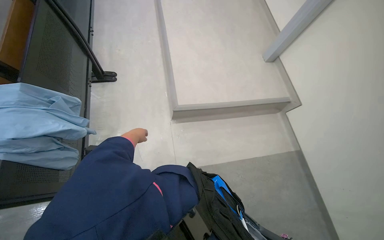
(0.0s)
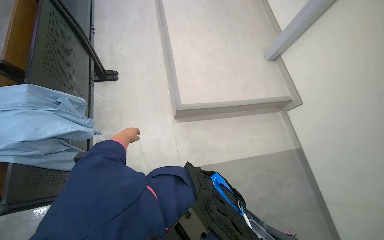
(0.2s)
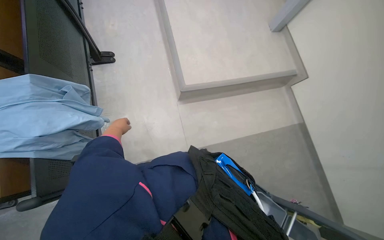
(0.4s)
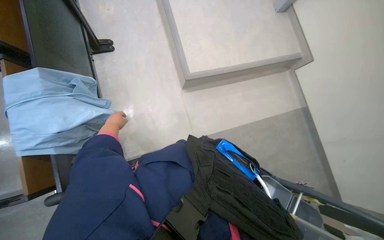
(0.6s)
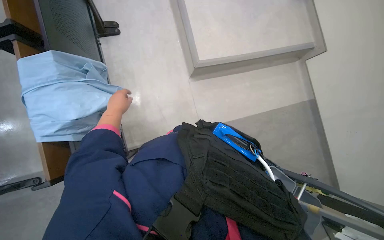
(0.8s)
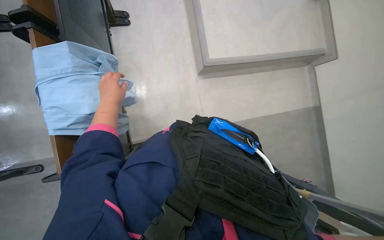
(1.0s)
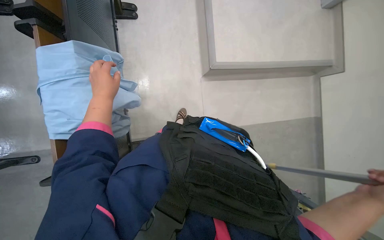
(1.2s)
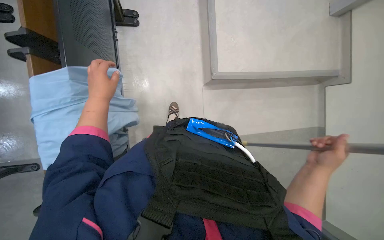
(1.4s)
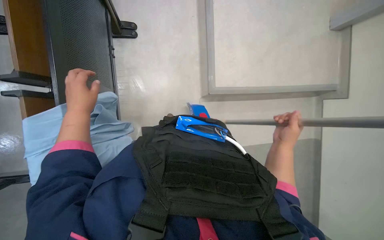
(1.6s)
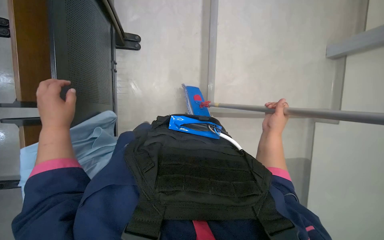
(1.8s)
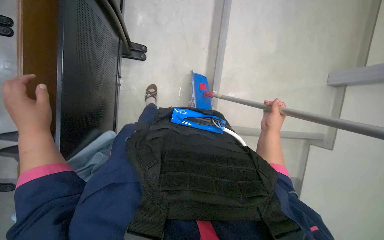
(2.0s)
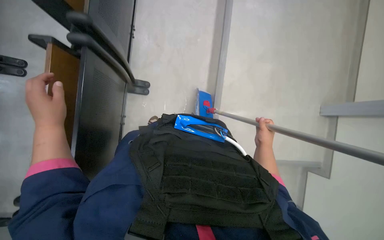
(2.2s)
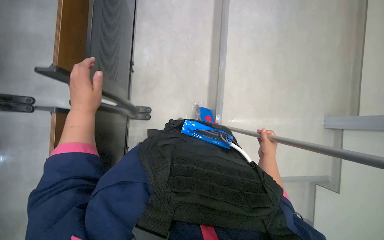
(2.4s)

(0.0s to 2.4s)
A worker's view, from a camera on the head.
Job: mopping floor.
The whole recording: Mopping lecture hall floor. The worker mops the lecture hall floor, periodically wringing and adjusting the mop.
0.0s - 1.2s: The camera travels to the left, roughly 40 cm. The wearer looks roughly 20 degrees further downward.
1.2s - 2.4s: The wearer looks roughly 20 degrees further upward.

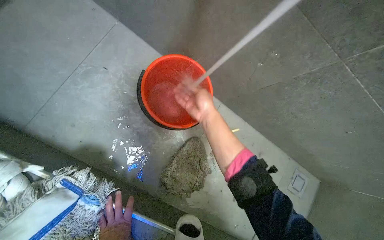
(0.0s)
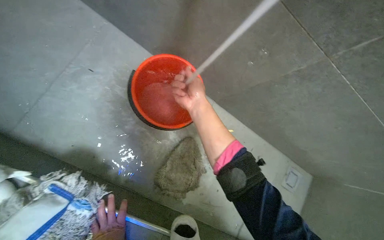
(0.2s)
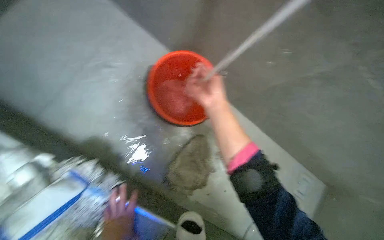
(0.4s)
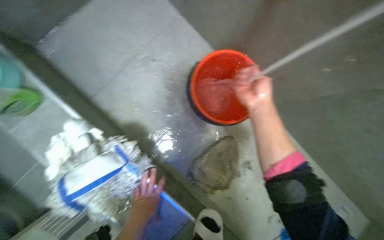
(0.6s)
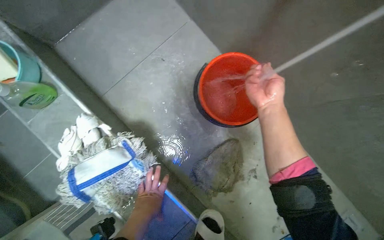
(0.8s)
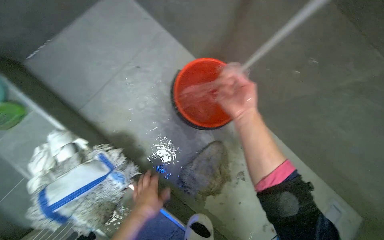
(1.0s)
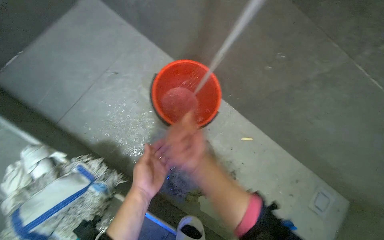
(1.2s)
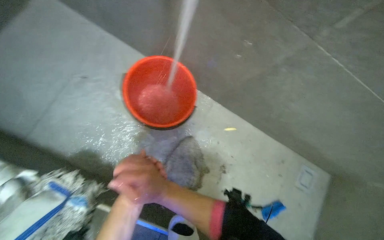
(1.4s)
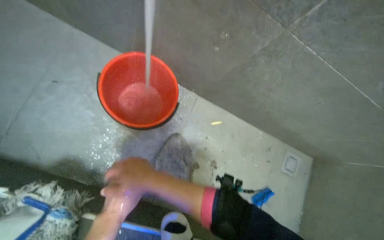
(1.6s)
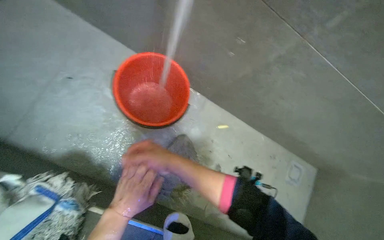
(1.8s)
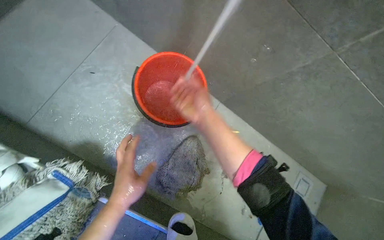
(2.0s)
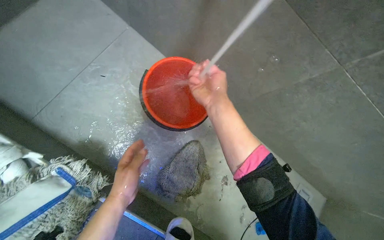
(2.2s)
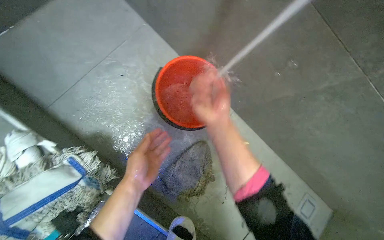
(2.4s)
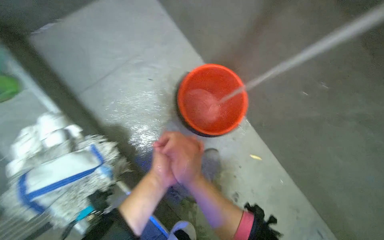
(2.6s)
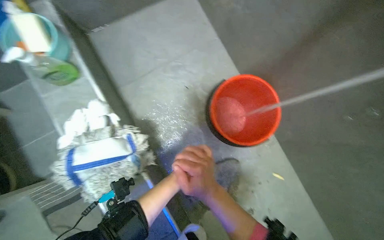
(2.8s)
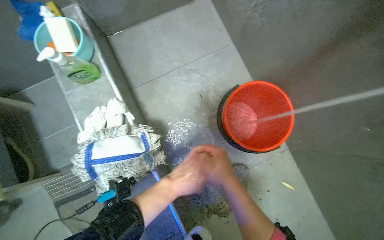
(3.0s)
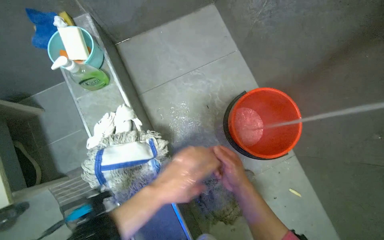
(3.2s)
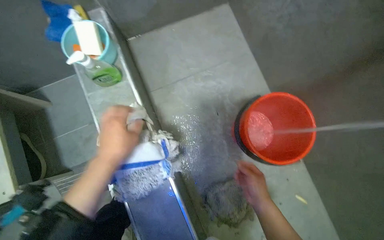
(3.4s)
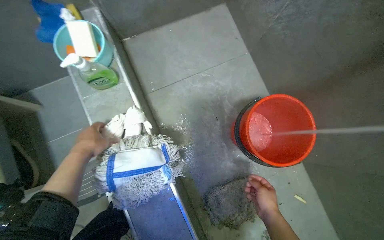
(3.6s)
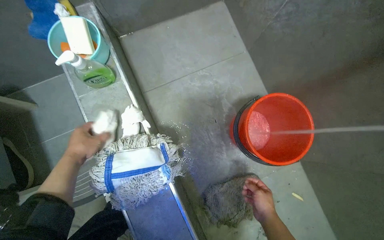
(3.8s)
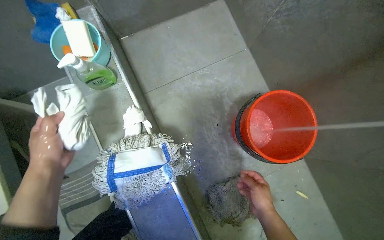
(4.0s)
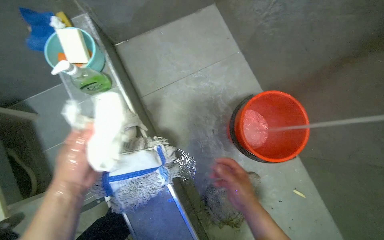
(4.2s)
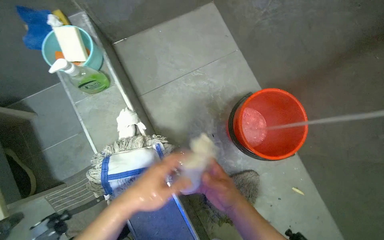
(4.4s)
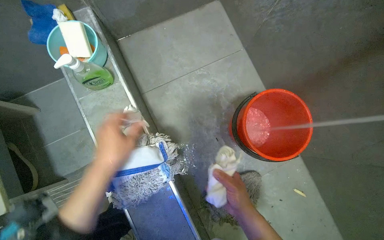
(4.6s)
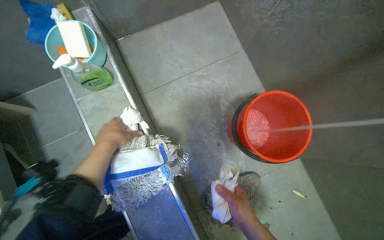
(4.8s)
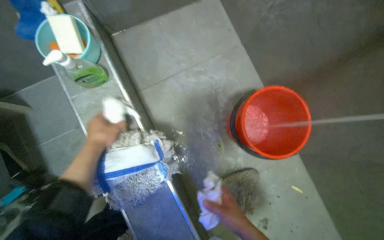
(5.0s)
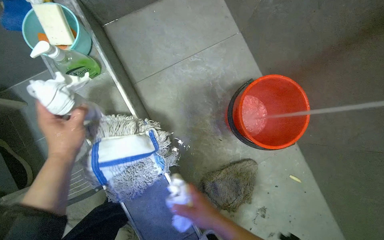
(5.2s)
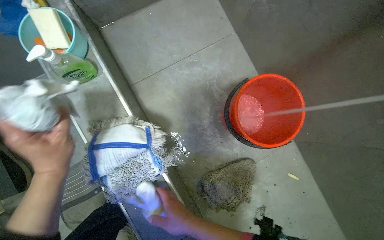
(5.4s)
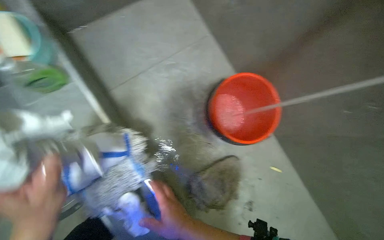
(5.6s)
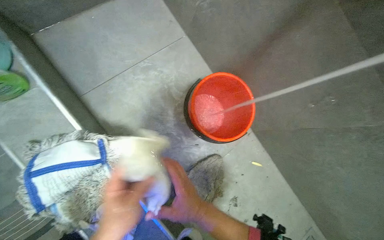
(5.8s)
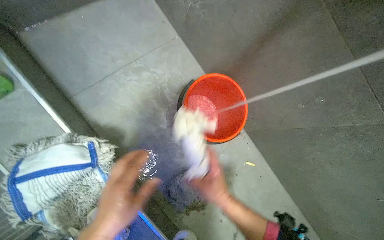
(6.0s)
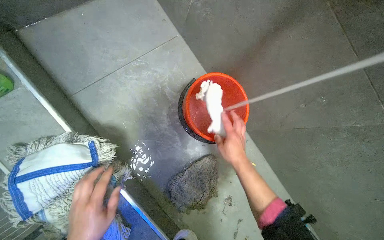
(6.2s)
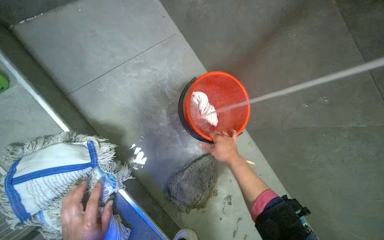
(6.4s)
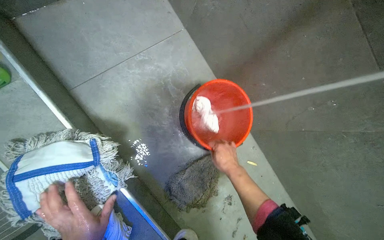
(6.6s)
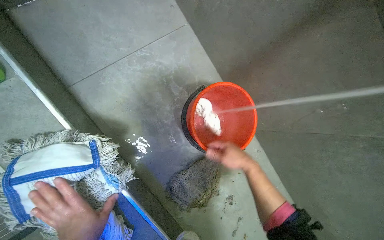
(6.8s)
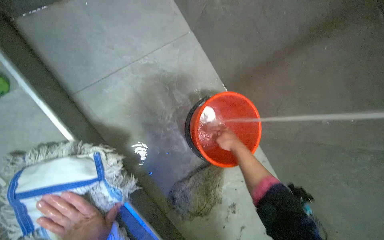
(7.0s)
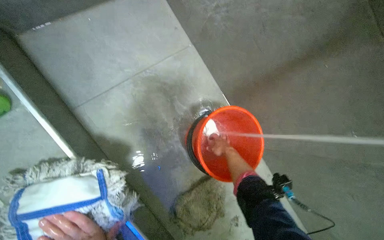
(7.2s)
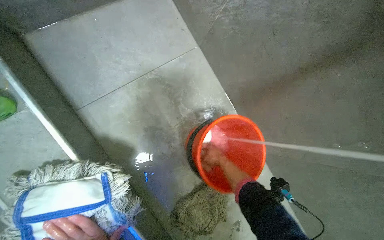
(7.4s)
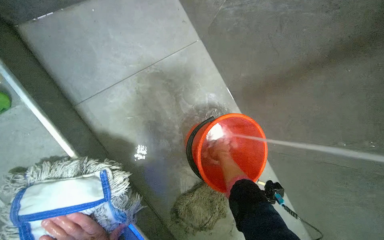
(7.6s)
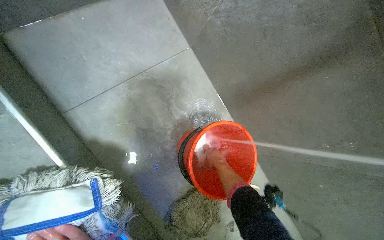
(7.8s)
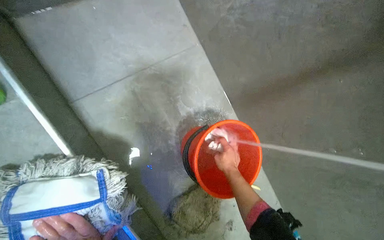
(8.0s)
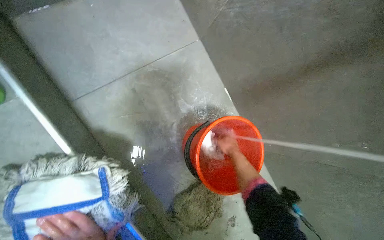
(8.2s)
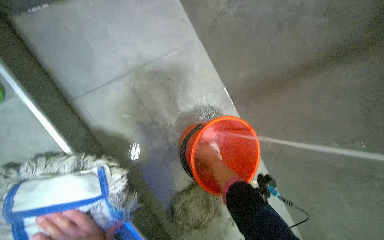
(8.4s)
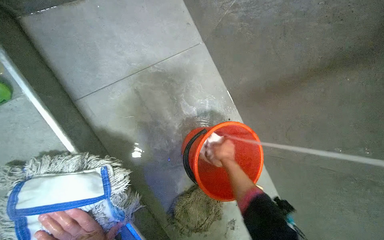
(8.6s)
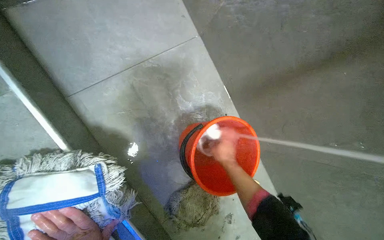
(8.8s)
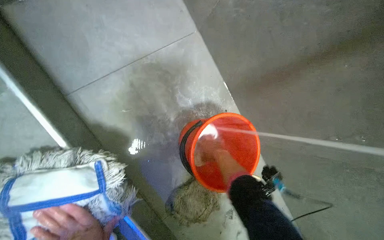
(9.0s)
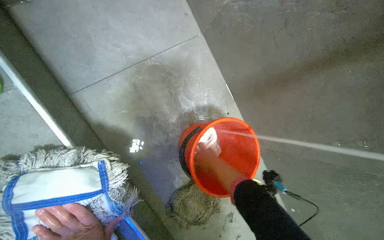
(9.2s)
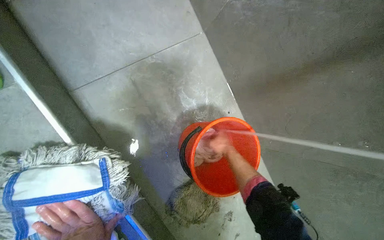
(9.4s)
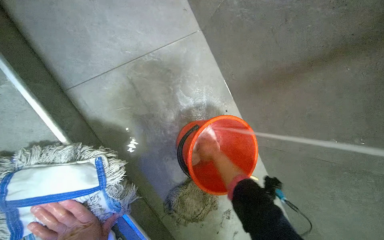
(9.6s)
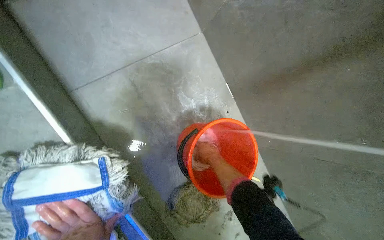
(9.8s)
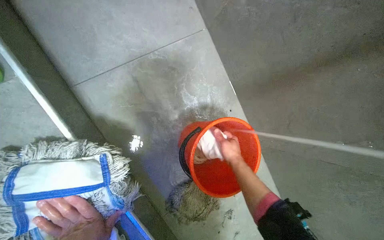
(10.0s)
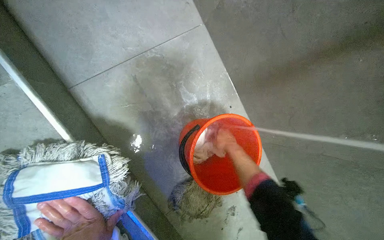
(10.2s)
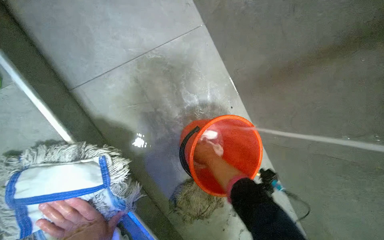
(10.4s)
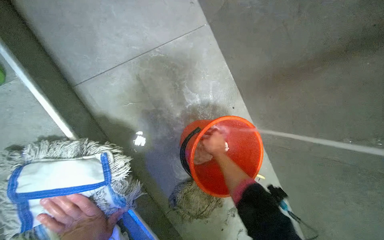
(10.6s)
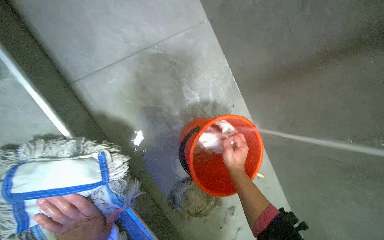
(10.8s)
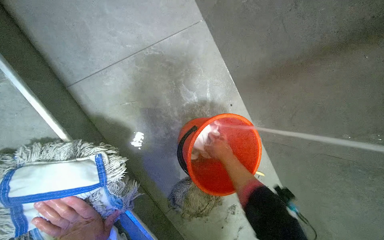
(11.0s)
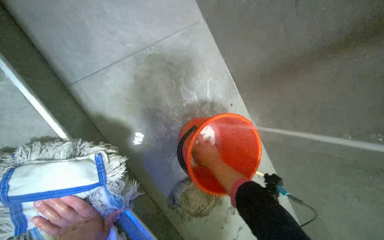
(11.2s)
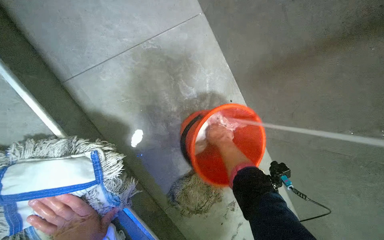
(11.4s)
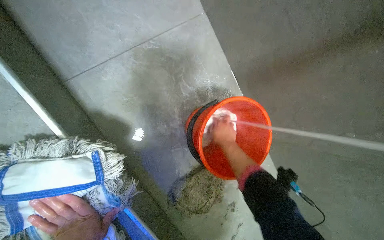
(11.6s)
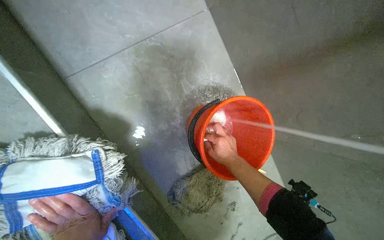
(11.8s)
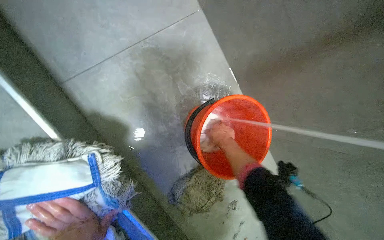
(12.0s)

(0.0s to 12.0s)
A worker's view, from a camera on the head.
Job: preparing cleaning supplies.
The whole recording: Rinsing and wringing cloths. The worker rinses and wrings out cloths in a red bucket under running water.
1.6s - 3.0s: The head rotates approximately 40 degrees to the left.
3.0s - 4.4s: The left hand is displaced to the left by roughly 15 cm. The right hand goes to the right and returns, some 10 cm each way.
4.4s - 6.0s: The left hand travels up the picture and back again, approximately 10 cm each way. The right hand goes to the left and returns, some 10 cm each way.
6.0s - 7.6s: The right hand heads farther from the camera and up the picture, covering some 30 cm.
7.6s - 9.0s: The right hand moves nearer and farther over approximately 15 cm, changing direction 2 times.

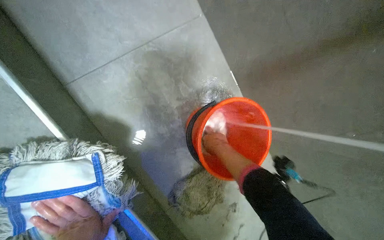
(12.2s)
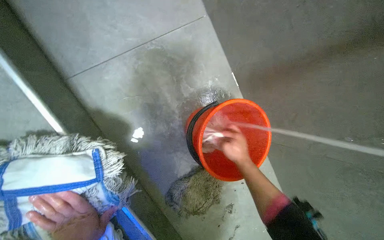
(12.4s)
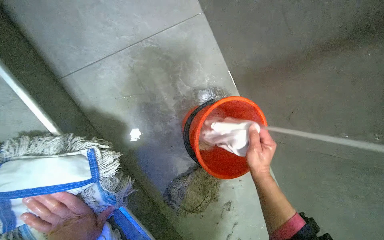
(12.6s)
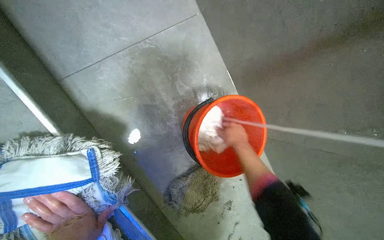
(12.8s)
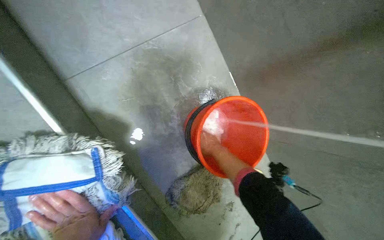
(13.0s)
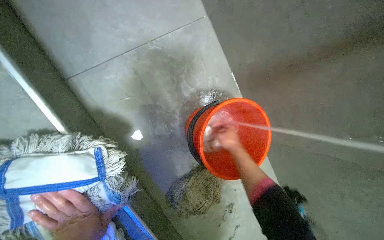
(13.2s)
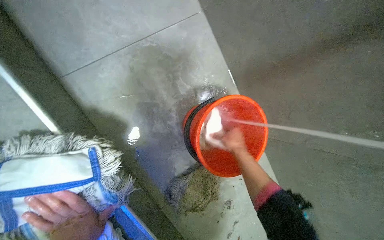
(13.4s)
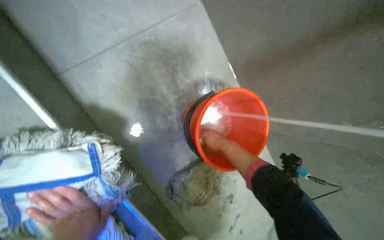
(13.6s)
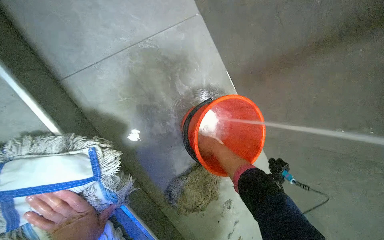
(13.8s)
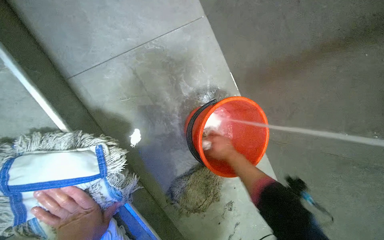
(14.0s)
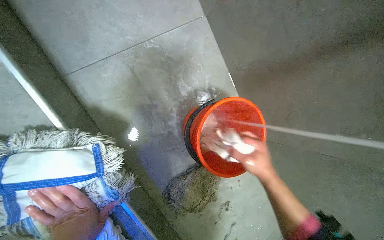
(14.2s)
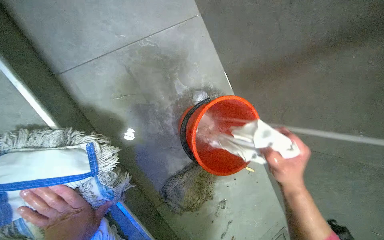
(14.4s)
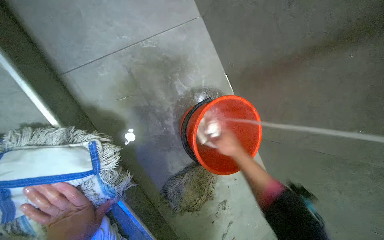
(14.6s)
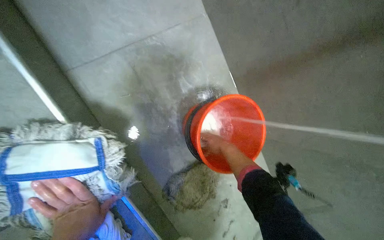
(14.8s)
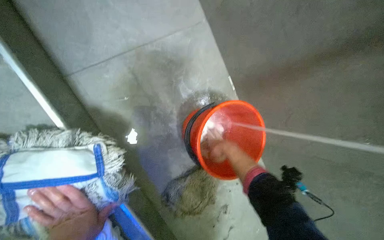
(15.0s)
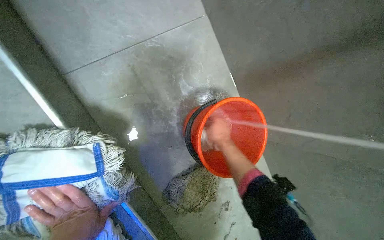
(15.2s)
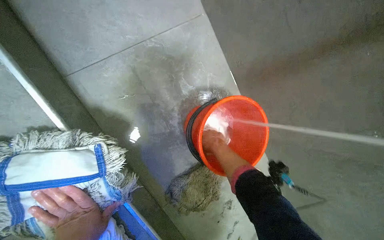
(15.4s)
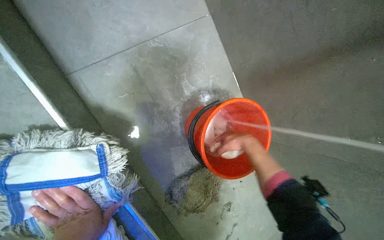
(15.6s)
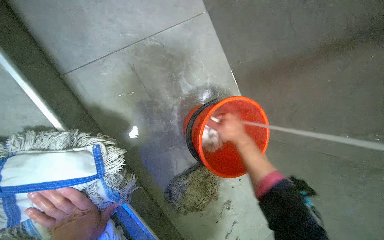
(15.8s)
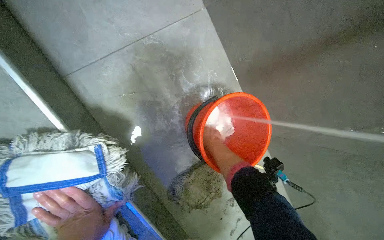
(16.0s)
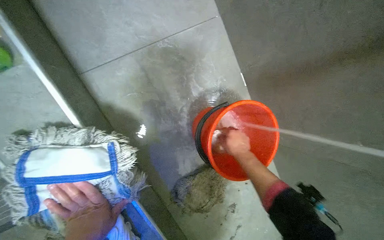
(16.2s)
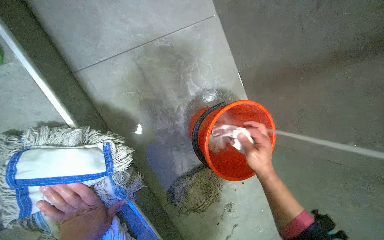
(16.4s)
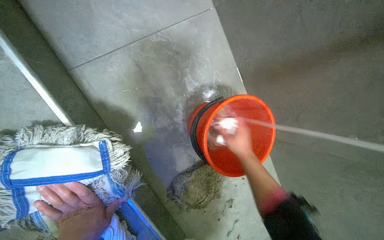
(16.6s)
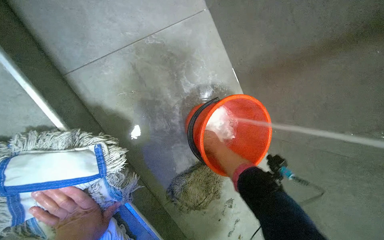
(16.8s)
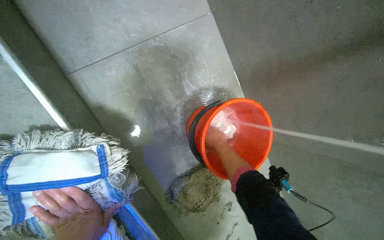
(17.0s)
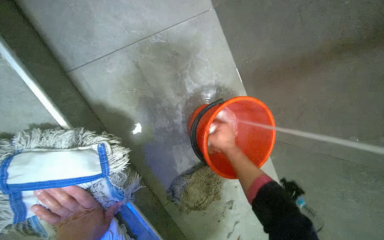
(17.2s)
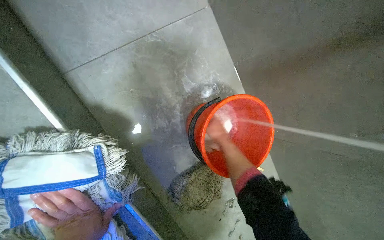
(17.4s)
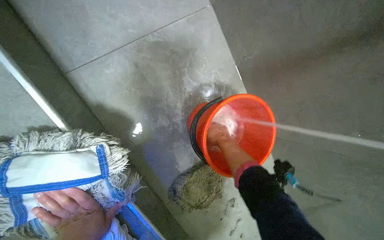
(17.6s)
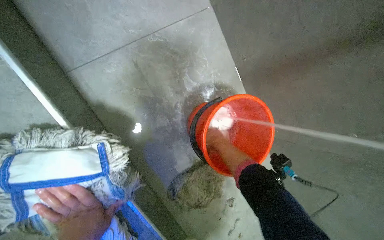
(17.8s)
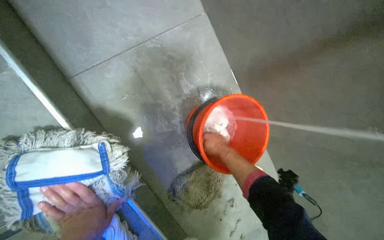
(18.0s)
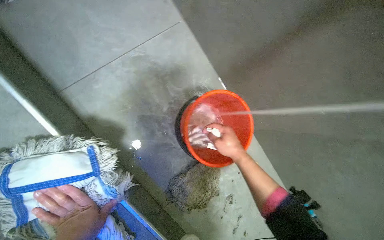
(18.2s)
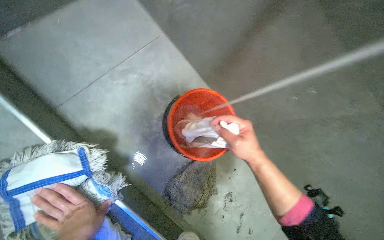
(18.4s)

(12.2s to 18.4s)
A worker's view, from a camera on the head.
Job: preparing cleaning supplies.
The whole recording: Rinsing and wringing cloths. The worker rinses and wrings out cloths in a red bucket under running water.
12.2s - 13.8s: The right hand swings nearer and farther, some 10 cm each way, with 2 reversals.
13.8s - 15.4s: The right hand reaches about 10 cm nearer to the camera, then returns.
15.4s - 16.8s: The right hand swings left and right, about 15 cm each way, with 3 reversals.
16.8s - 18.4s: The right hand shifts roughly 25 cm nearer to the camera and to the right.
